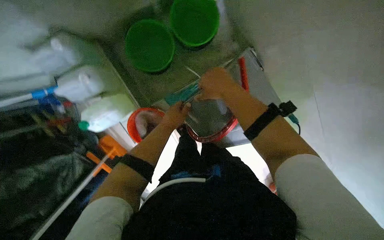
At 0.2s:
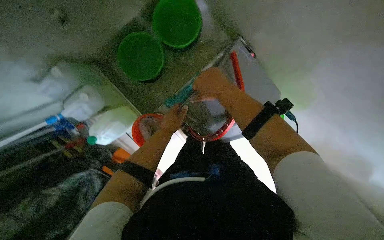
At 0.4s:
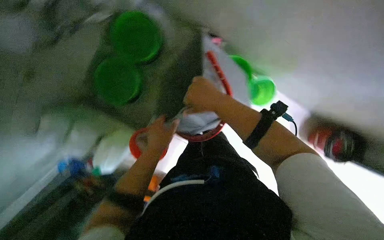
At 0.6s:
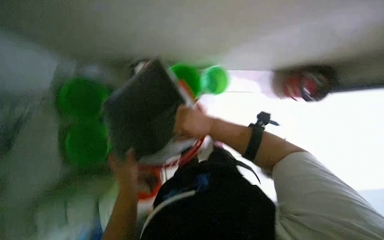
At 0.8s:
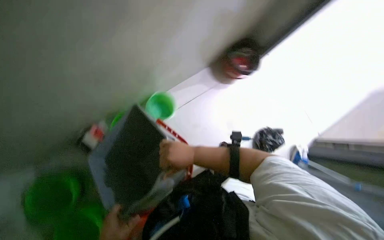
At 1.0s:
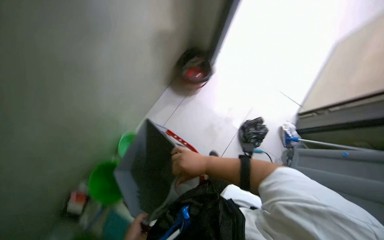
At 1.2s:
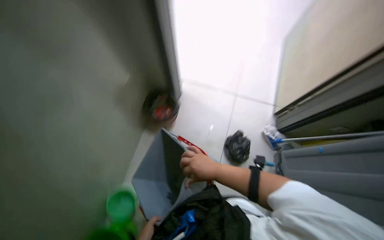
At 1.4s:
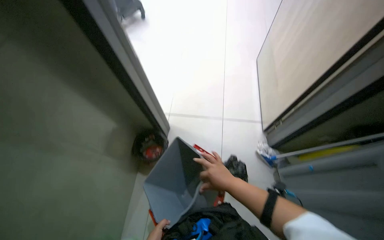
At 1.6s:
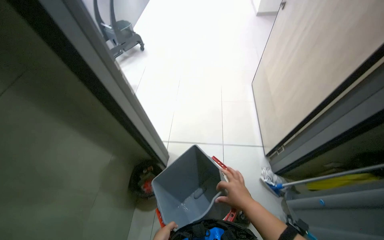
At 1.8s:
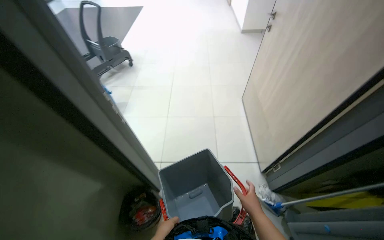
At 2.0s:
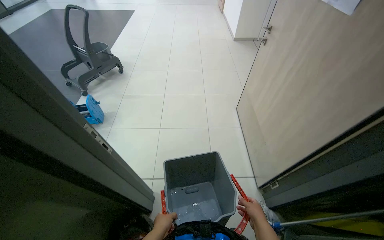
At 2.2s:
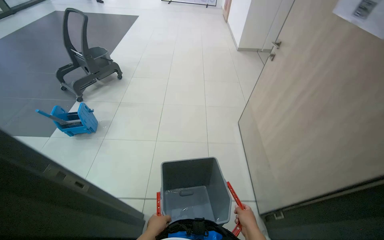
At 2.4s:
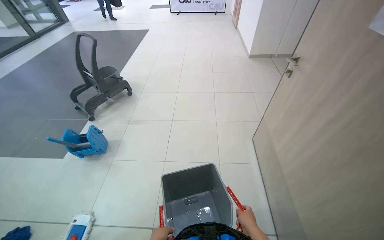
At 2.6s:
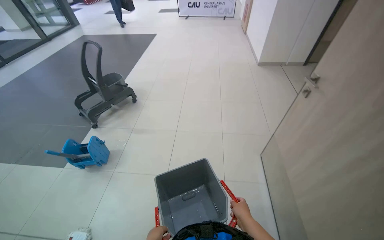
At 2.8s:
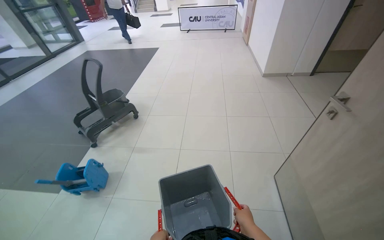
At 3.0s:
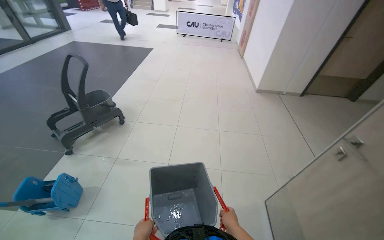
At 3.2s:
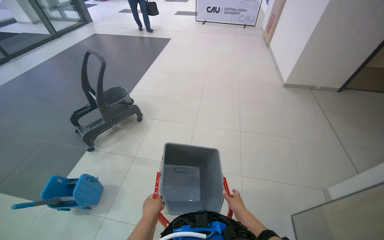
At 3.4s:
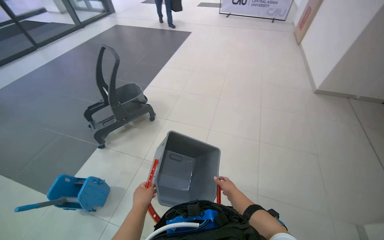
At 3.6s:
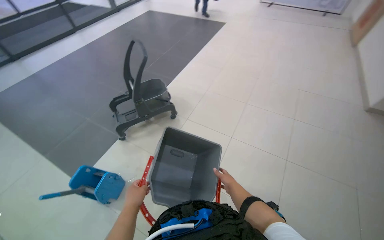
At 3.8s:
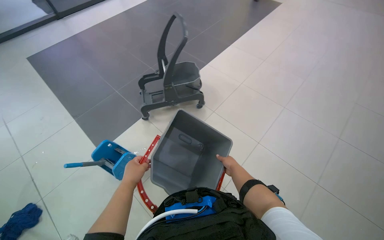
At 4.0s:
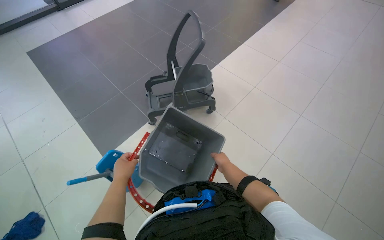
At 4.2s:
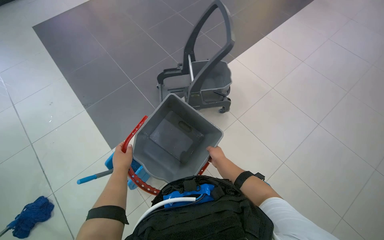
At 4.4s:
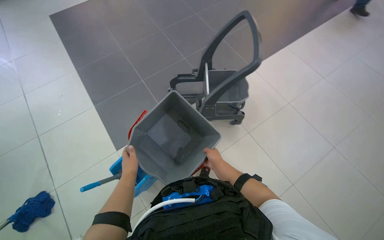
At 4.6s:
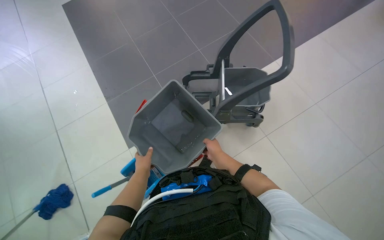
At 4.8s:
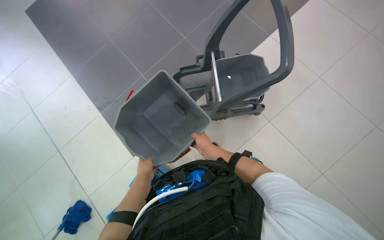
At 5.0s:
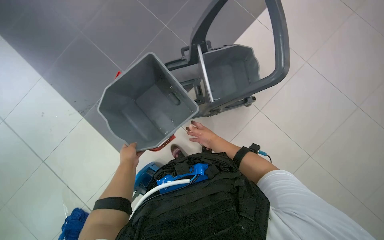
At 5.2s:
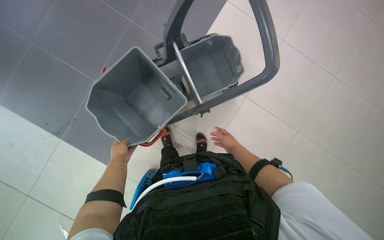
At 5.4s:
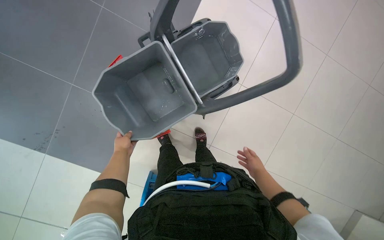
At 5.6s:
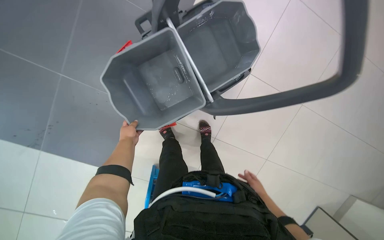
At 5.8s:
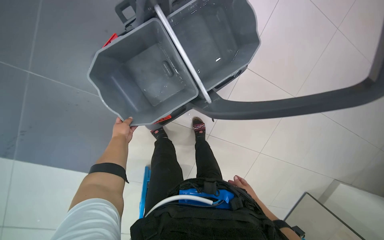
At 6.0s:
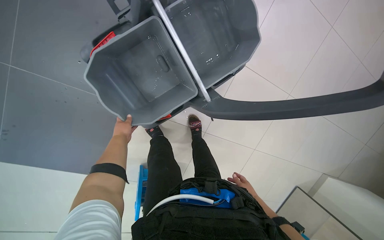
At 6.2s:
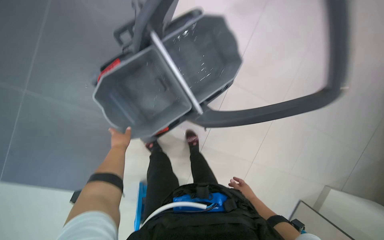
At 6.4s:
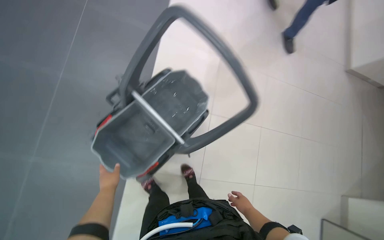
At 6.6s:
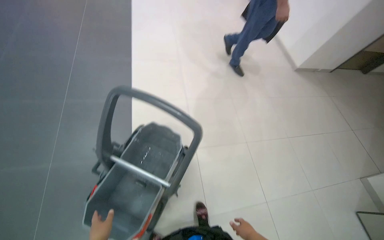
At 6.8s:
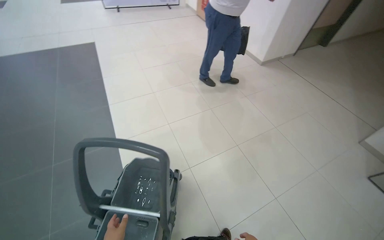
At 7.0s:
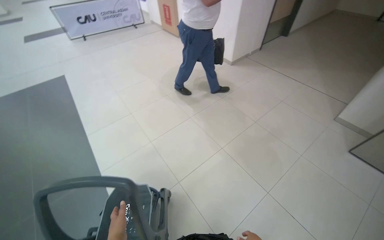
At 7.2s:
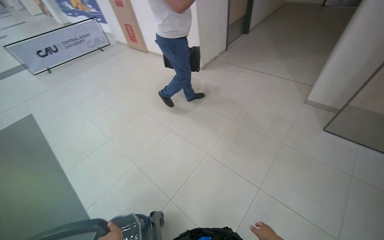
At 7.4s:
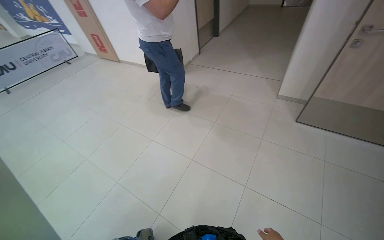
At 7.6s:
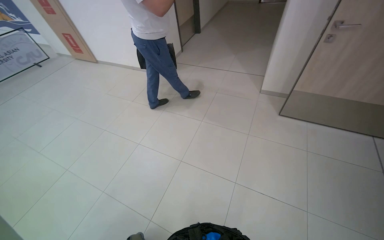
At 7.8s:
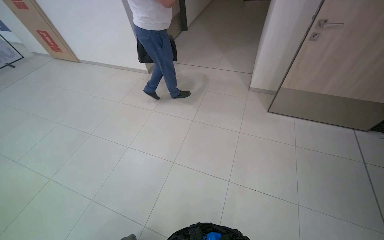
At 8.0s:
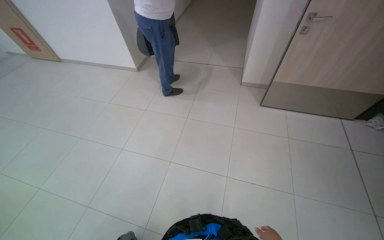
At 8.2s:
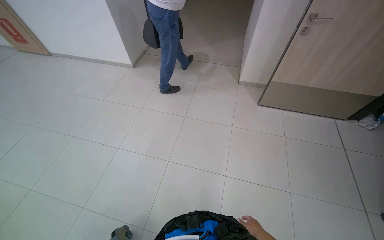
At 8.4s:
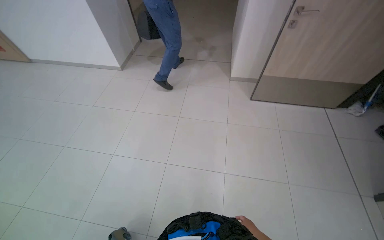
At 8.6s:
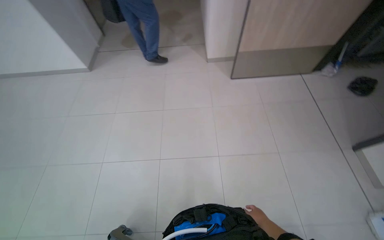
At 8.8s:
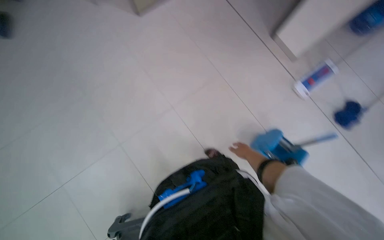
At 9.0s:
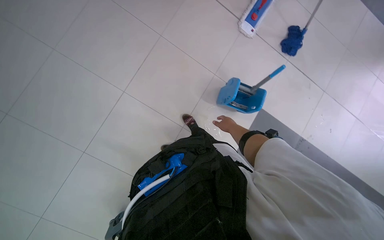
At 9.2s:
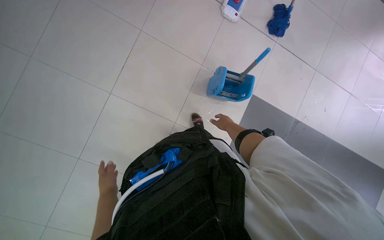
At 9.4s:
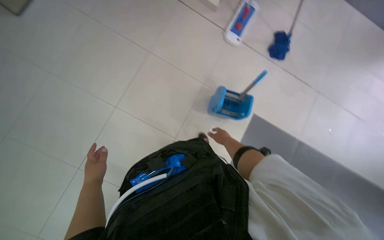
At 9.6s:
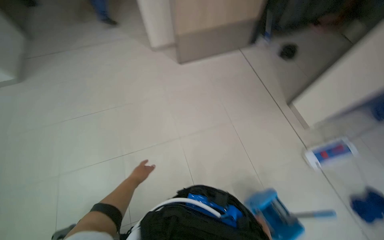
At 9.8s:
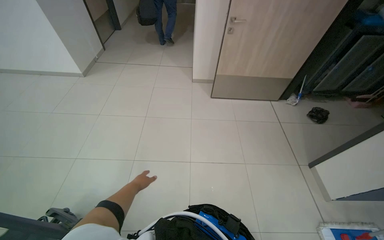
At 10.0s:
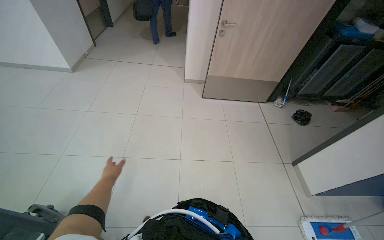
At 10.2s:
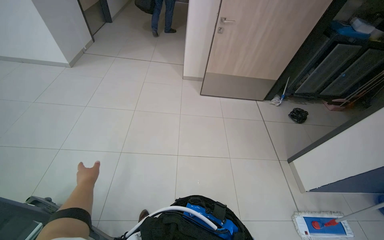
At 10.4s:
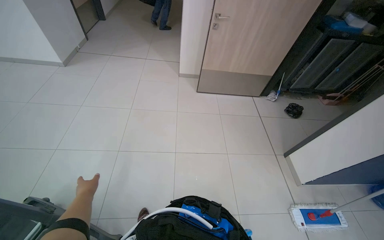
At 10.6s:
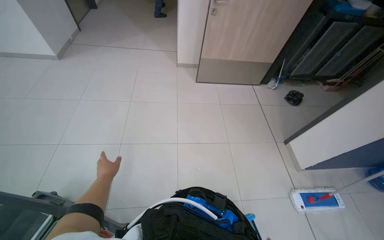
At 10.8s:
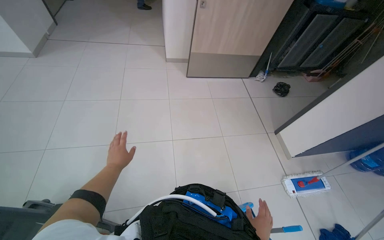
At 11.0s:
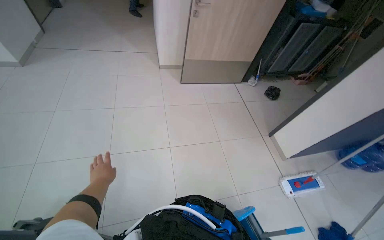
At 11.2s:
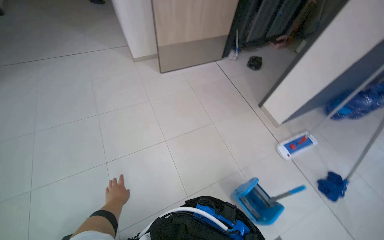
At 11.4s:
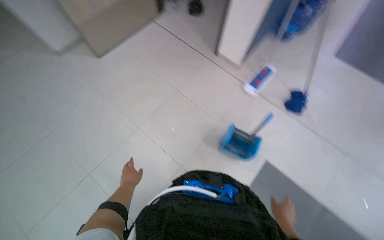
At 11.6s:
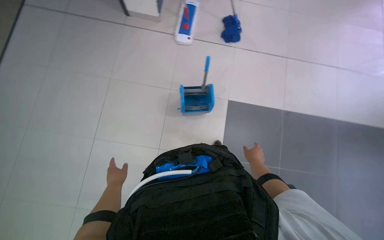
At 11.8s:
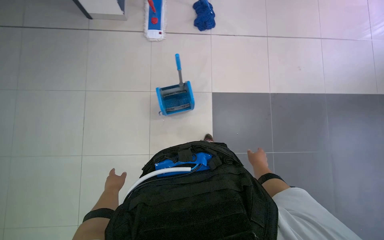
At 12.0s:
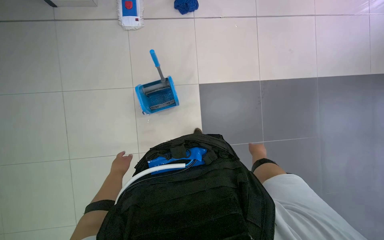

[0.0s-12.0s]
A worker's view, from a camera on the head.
Job: preparing cleaning supplies.
The whole recording: Preparing Cleaning Supplies. The worker prepares cleaning supplies by rinsing a bucket, filling it with water, and adding cleaning solution.
0.0s to 1.6s: The head travels some 50 cm. The wearer looks roughly 20 degrees further upward. The scene rotates counterclockwise by approximately 55 degrees.
1.6s to 3.0s: The wearer moves some 1 m. The view tips upward by some 15 degrees.
3.0s to 4.4s: The wearer moves some 90 cm. The head rotates roughly 45 degrees to the left. The view tilts some 25 degrees downward.
4.4s to 6.0s: The camera travels some 70 cm. The head rotates approximately 35 degrees to the right. The camera pitches downward, by roughly 30 degrees.
6.0s to 7.6s: The camera travels roughly 90 cm. The wearer looks roughly 95 degrees further to the right. The view tips upward by approximately 50 degrees.
7.6s to 9.0s: The wearer looks approximately 75 degrees further to the right. The wearer looks about 30 degrees further downward.
9.0s to 10.4s: The head rotates roughly 60 degrees to the left. The wearer looks some 40 degrees further upward.
10.4s to 12.0s: The head turns to the right by roughly 60 degrees. The camera pitches downward, by about 35 degrees.

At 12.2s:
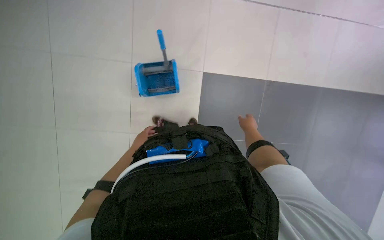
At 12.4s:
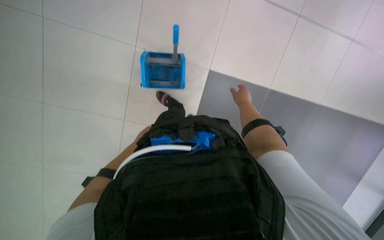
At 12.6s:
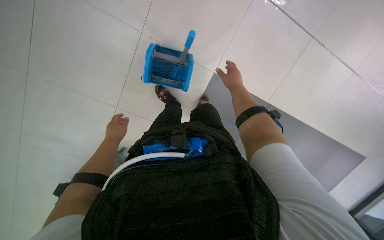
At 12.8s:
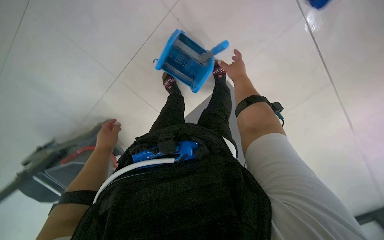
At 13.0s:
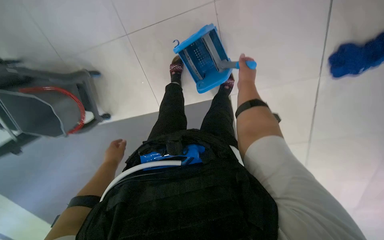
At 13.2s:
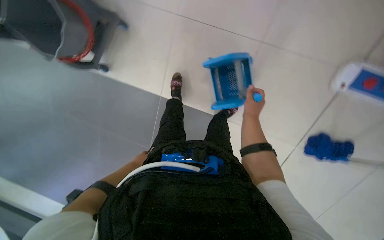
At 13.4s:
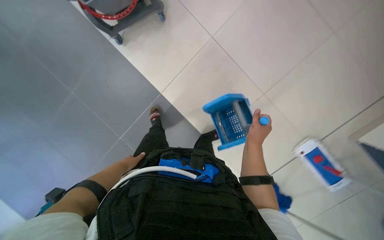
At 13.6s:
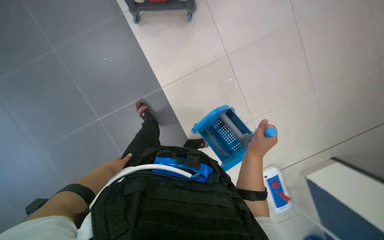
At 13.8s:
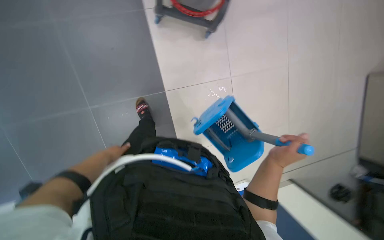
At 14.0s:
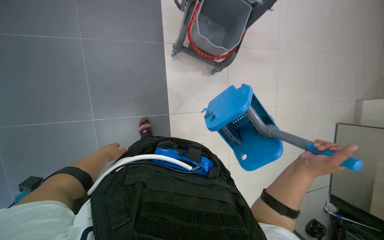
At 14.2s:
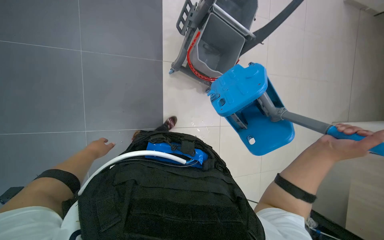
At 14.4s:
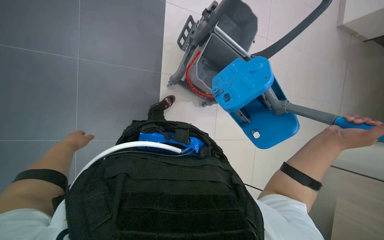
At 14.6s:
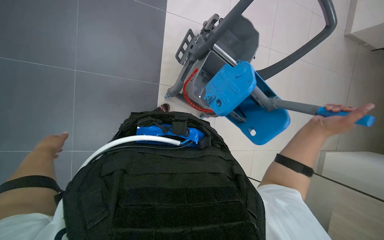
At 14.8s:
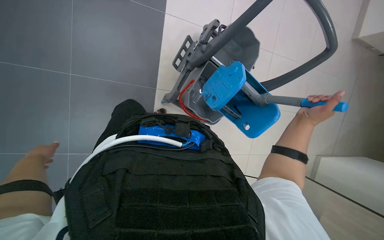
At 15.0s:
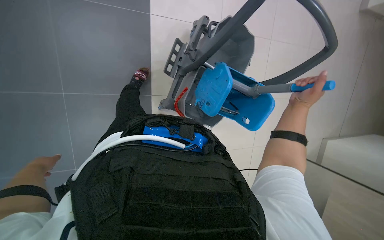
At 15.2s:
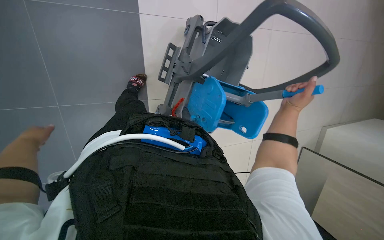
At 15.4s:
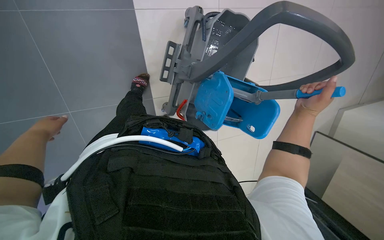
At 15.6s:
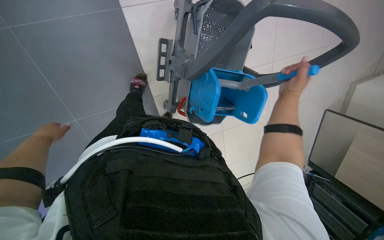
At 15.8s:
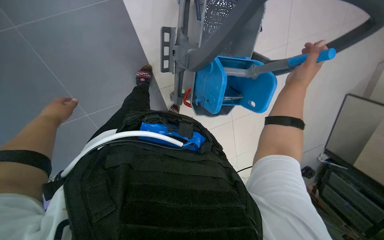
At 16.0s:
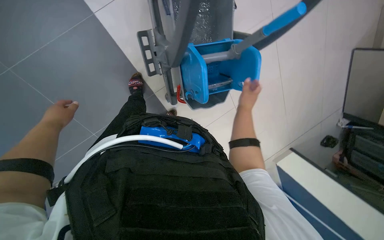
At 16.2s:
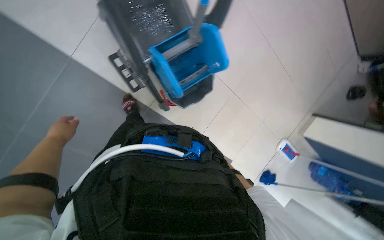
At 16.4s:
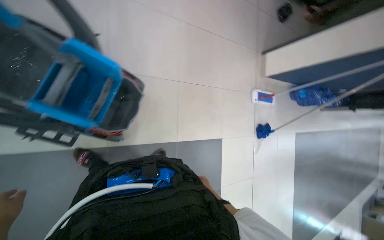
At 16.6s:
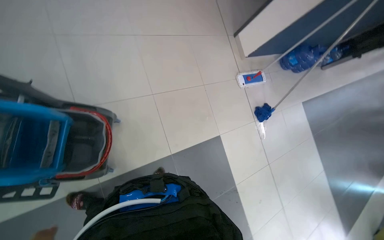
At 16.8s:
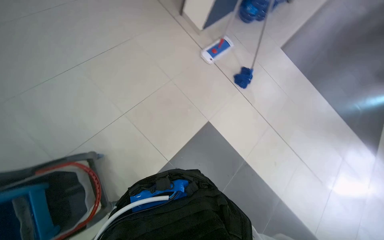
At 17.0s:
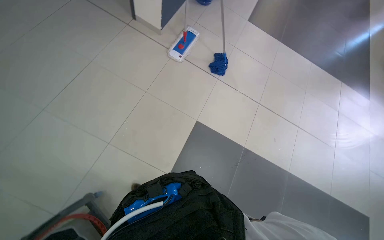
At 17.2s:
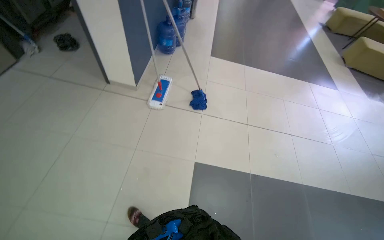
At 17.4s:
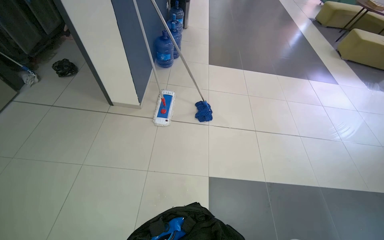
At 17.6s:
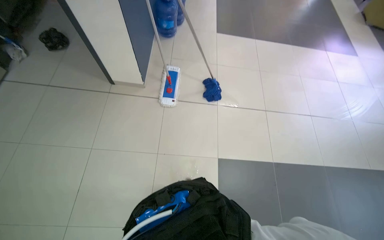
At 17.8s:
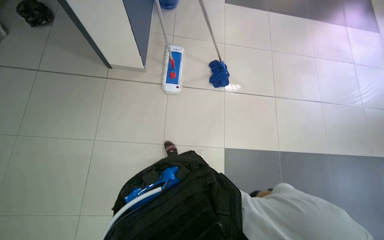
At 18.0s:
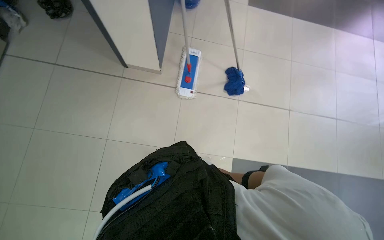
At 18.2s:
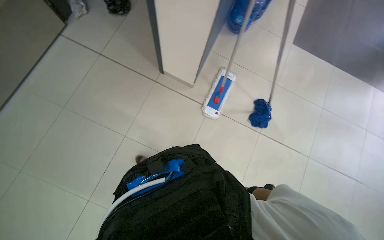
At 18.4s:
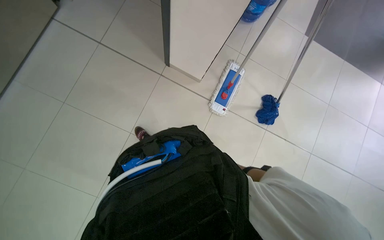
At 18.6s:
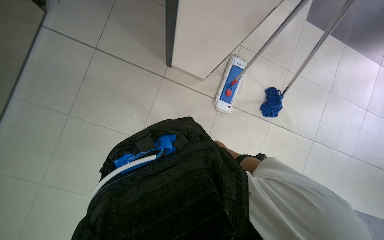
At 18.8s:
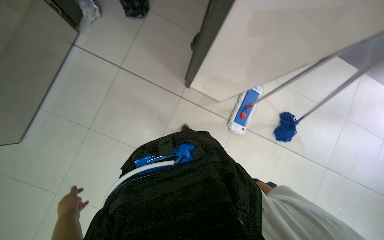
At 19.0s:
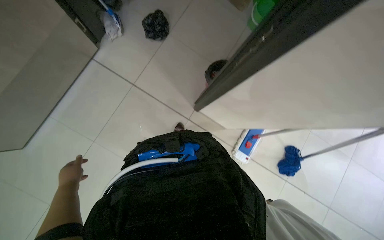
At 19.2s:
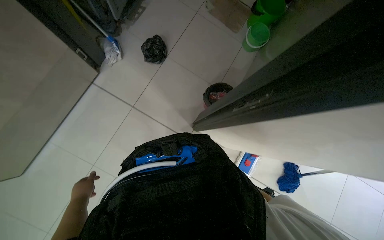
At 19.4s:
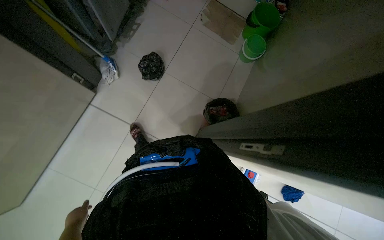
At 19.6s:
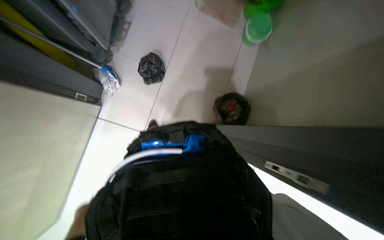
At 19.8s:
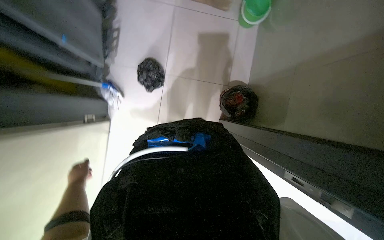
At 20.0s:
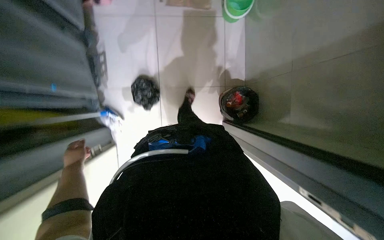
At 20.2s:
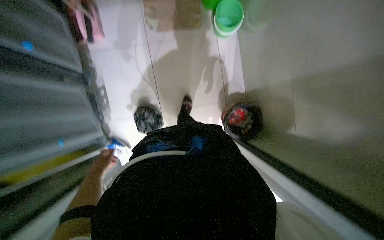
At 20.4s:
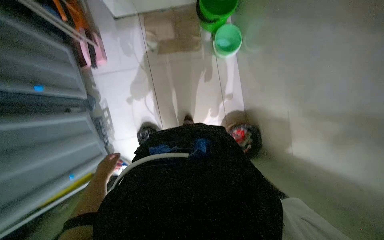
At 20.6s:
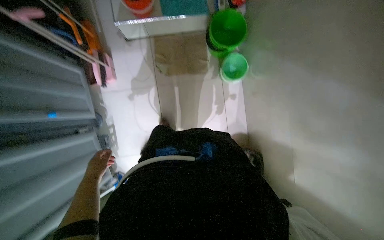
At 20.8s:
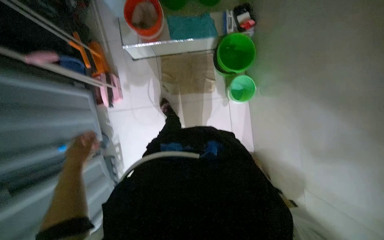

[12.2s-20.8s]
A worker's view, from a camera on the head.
Job: preparing cleaning supplies.
The whole recording: Preparing Cleaning Supplies. The worker prepares cleaning supplies by rinsing a bucket, filling it with water, and adding cleaning solution.
12.2s to 13.6s: The camera is aimed about 35 degrees further to the right. The scene rotates clockwise by some 95 degrees.
13.6s to 15.0s: The view swings about 15 degrees to the right. The right hand is displaced up the picture by about 25 cm; the left hand moves to the left and nearer to the camera, about 25 cm.
16.6s to 18.0s: The head travels roughly 90 cm. The view tilts approximately 15 degrees downward. Everything in view rotates approximately 65 degrees counterclockwise.
18.0s to 19.4s: The head travels approximately 1 m.
19.4s to 20.8s: The camera travels approximately 1 m. The scene rotates counterclockwise by some 35 degrees.
